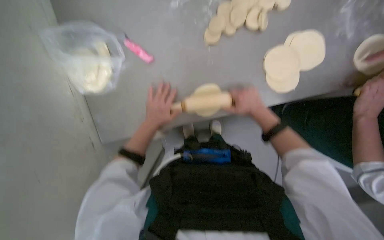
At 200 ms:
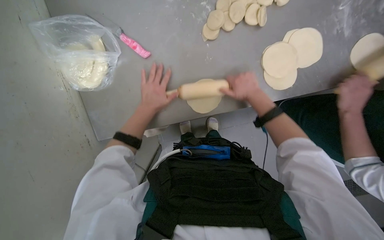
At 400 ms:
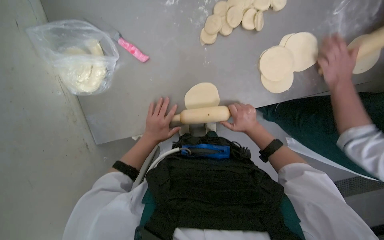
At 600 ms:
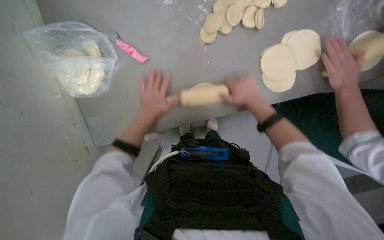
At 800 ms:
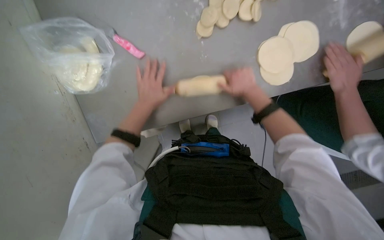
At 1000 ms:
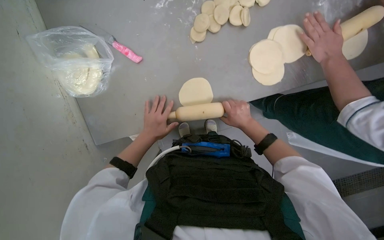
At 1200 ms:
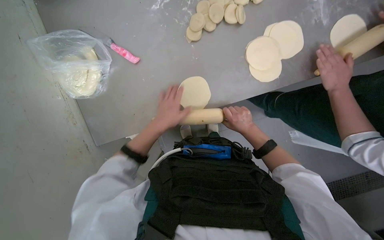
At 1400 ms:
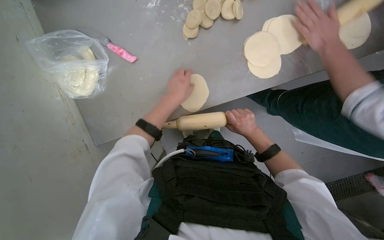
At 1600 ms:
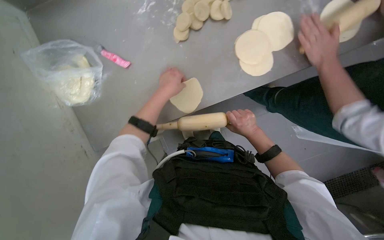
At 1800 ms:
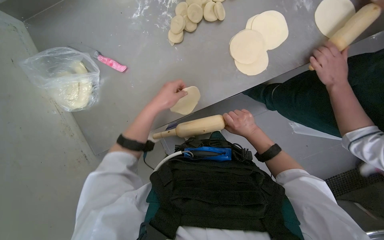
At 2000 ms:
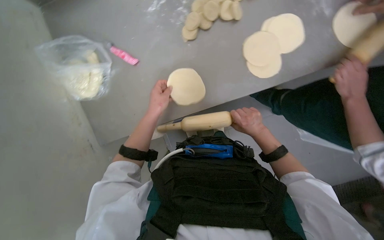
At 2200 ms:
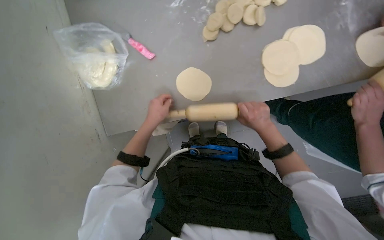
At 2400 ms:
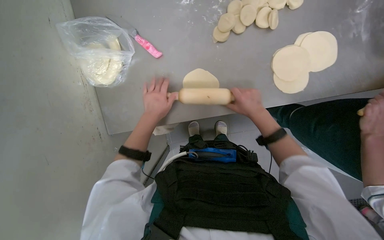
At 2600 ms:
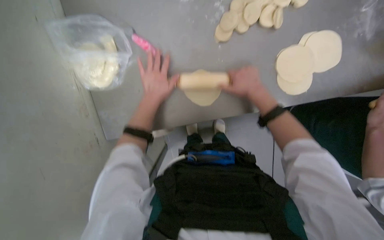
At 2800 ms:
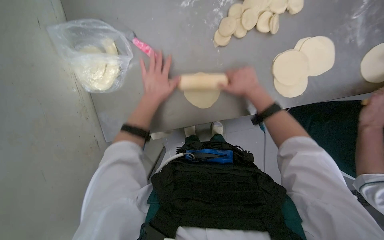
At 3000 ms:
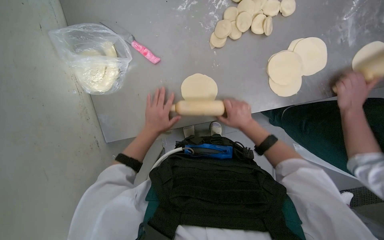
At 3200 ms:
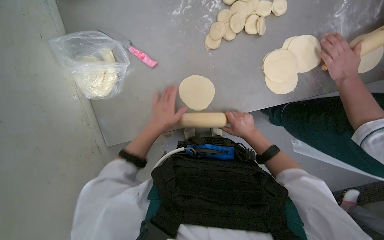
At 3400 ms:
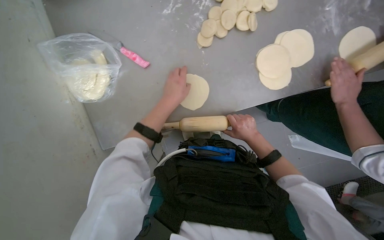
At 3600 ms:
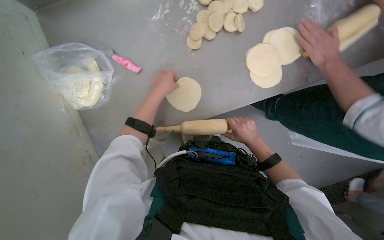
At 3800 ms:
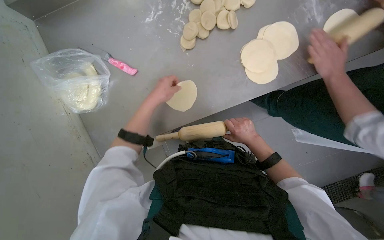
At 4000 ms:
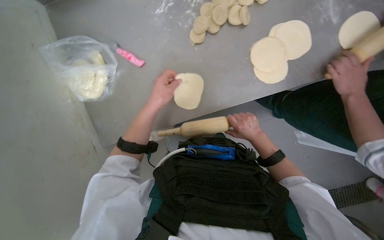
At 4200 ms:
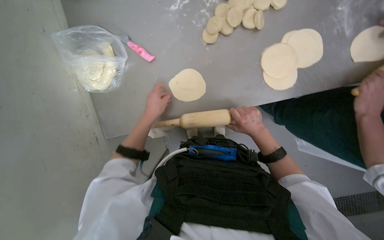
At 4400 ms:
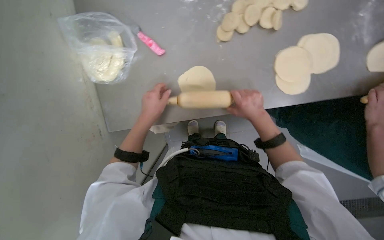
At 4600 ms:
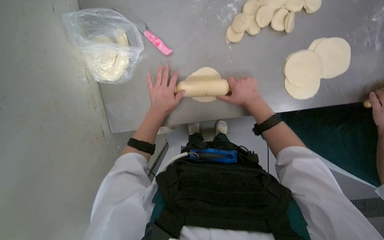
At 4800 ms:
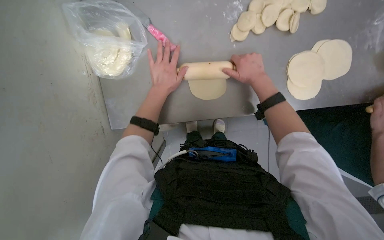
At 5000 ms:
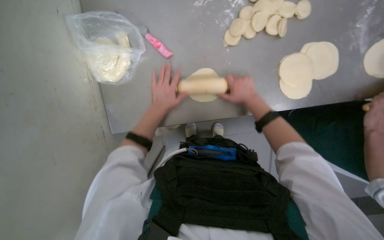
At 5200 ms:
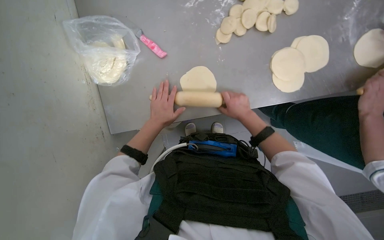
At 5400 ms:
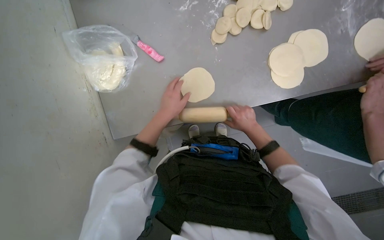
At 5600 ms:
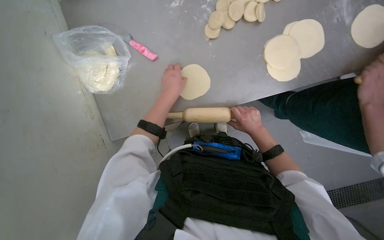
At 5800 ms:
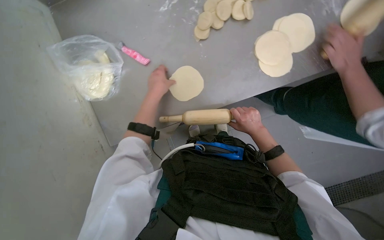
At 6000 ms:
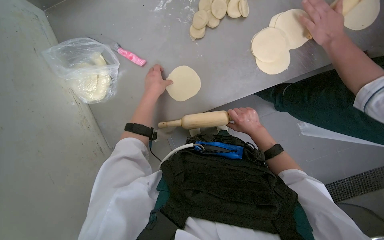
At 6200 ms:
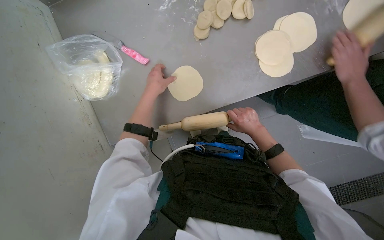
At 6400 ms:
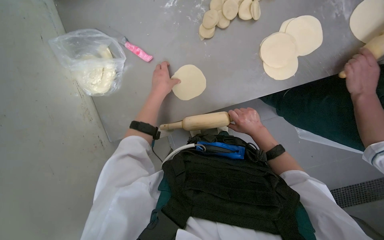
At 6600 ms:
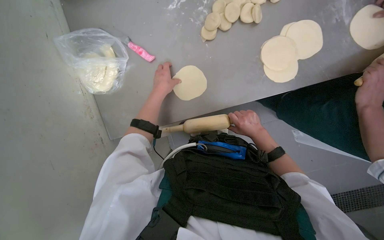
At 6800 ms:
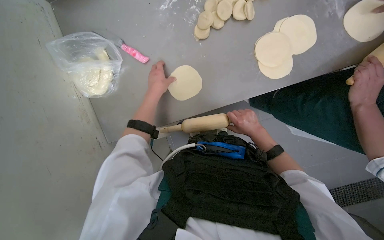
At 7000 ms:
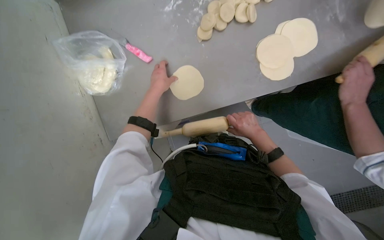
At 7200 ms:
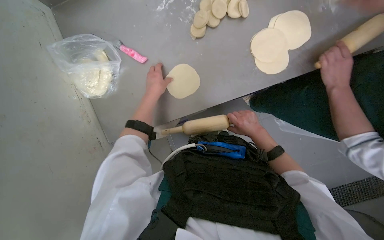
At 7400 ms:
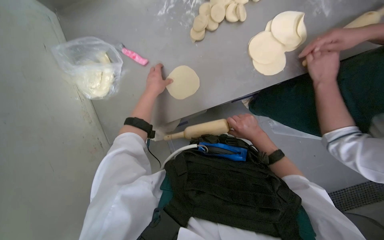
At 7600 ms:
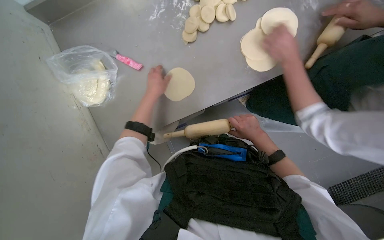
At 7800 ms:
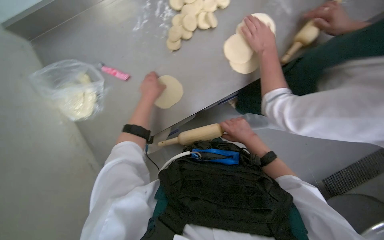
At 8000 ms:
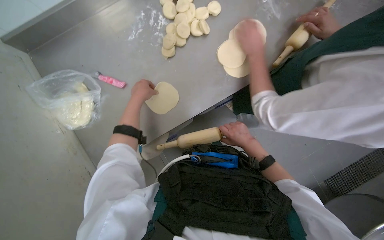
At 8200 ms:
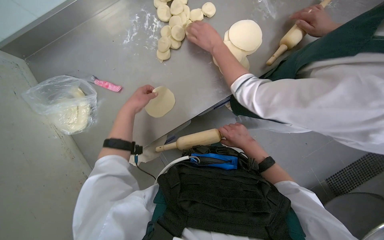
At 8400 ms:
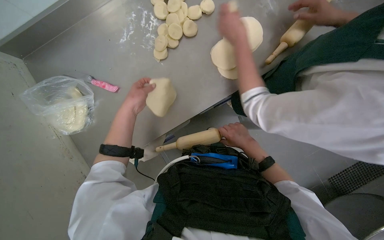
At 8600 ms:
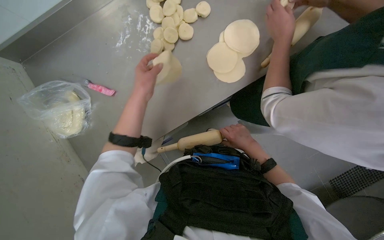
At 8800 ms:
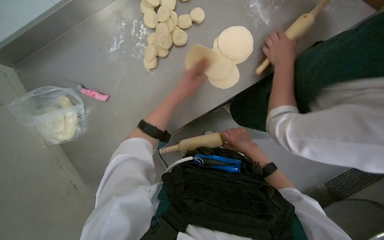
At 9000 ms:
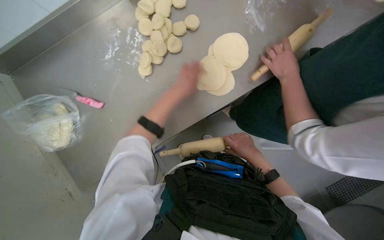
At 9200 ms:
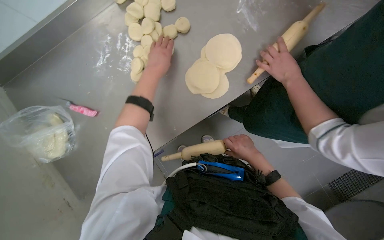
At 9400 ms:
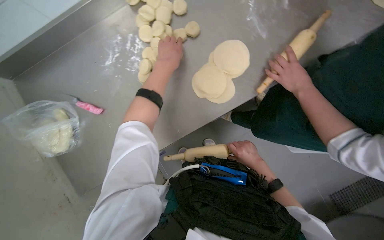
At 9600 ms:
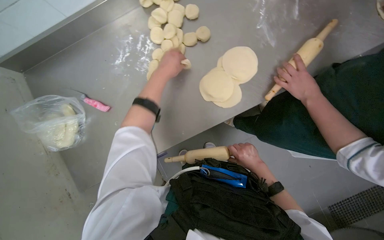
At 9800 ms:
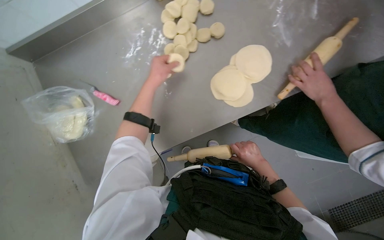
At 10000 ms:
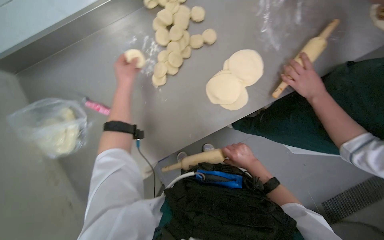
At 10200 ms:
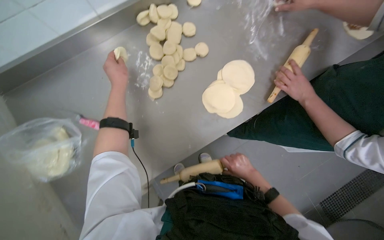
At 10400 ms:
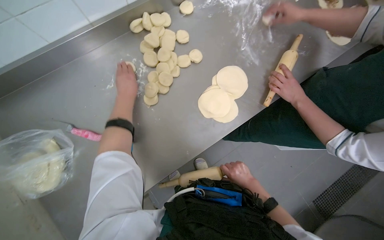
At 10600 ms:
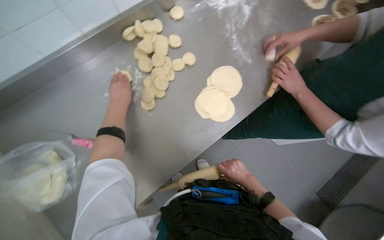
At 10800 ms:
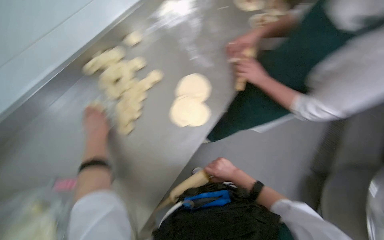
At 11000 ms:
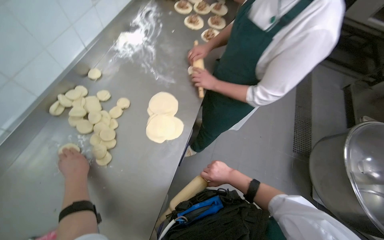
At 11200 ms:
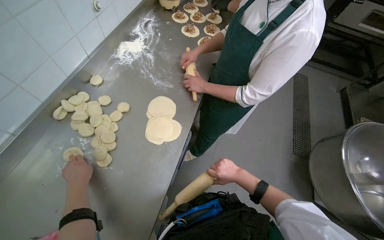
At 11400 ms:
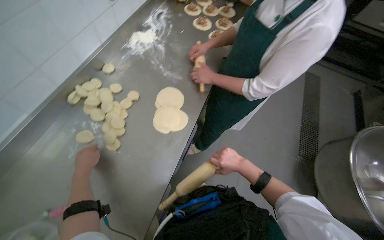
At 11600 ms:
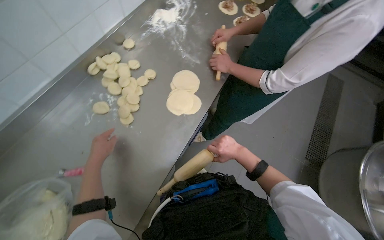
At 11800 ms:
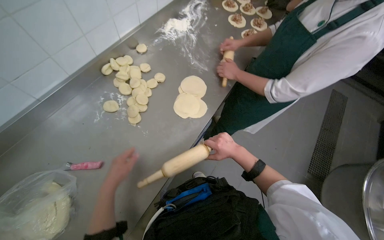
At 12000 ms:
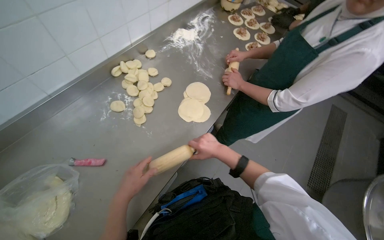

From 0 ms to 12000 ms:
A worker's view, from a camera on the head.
Job: preparing food.
The whole recording: Rolling dough pieces with rolling pin. The worker rolls small pieces of dough into flat circles using a rolling pin on a metal counter.
From 0 ms to 1600 ms: The right hand is displaced down the picture by roughly 15 cm. Meanwhile the left hand swings up and down the picture, about 15 cm each way, with 2 reversals.
From 1600 ms to 3000 ms: The left hand moves up and down the picture over approximately 15 cm, changing direction 2 times. The right hand moves roughly 20 cm up the picture and comes back.
From 3000 ms to 4400 ms: The left hand moves approximately 15 cm up the picture and comes back.
From 4400 ms to 6000 ms: The left hand swings up and down the picture, some 10 cm each way, with 2 reversals. Meanwhile the right hand moves about 15 cm up the picture and comes back.
From 6000 ms to 7600 ms: The hands make small movements and keep their place.
From 7600 ms to 9000 ms: The head turns to the right by about 20 degrees. The right hand is displaced nearer to the camera by roughly 10 cm; the left hand shifts approximately 20 cm to the right.
From 9000 ms to 10400 ms: The left hand moves to the left, about 20 cm, while the right hand is displaced farther from the camera by roughly 10 cm.
From 10400 ms to 12000 ms: The view tips upward by roughly 15 degrees.

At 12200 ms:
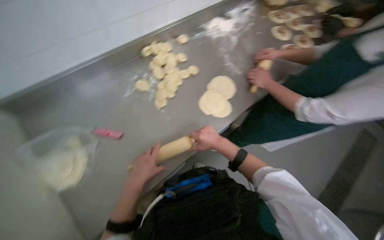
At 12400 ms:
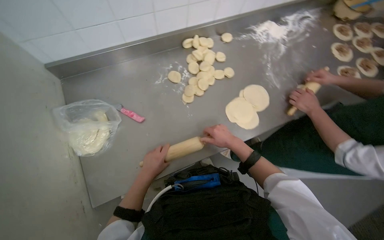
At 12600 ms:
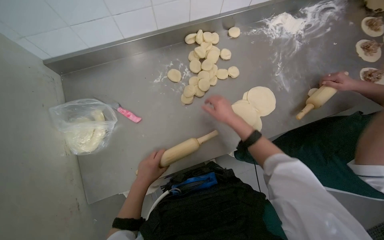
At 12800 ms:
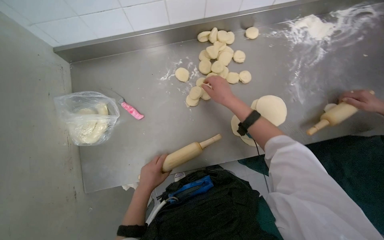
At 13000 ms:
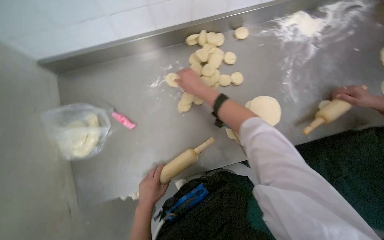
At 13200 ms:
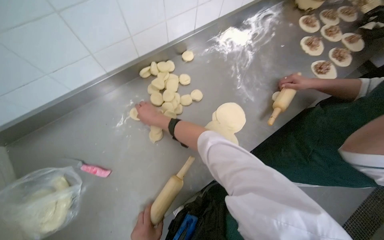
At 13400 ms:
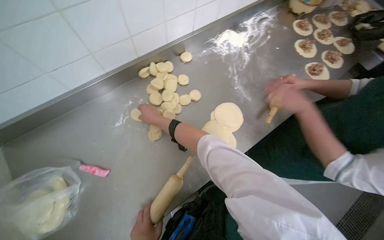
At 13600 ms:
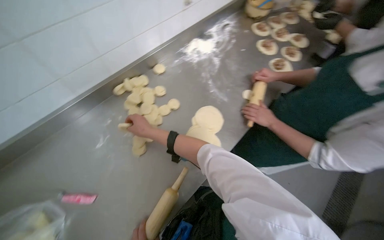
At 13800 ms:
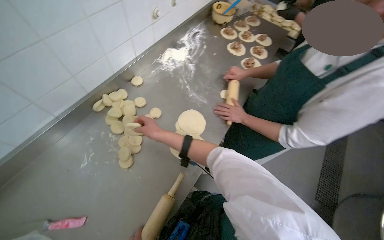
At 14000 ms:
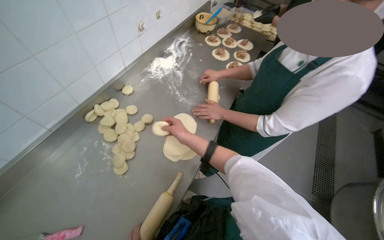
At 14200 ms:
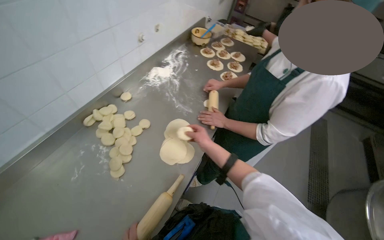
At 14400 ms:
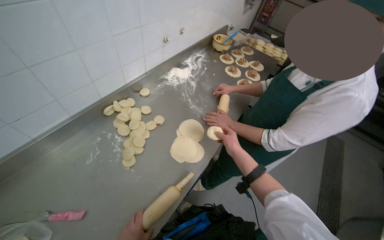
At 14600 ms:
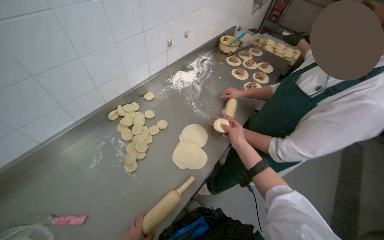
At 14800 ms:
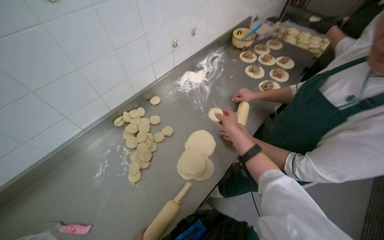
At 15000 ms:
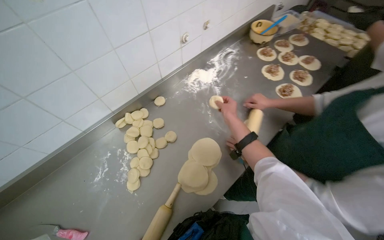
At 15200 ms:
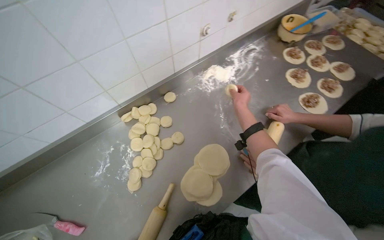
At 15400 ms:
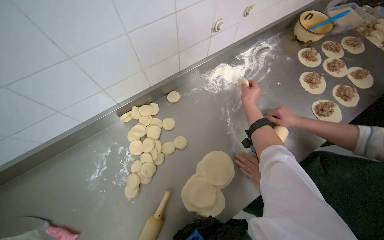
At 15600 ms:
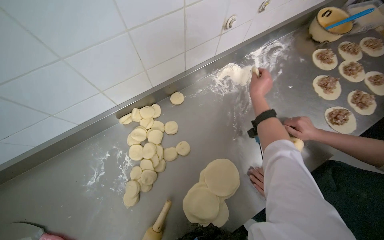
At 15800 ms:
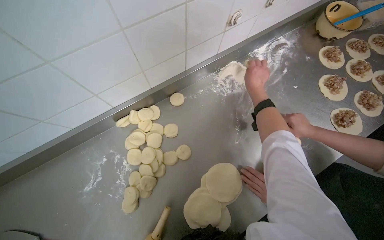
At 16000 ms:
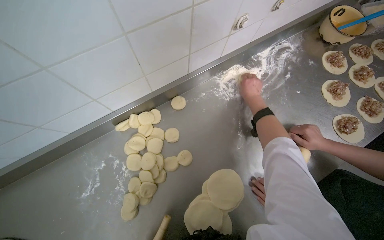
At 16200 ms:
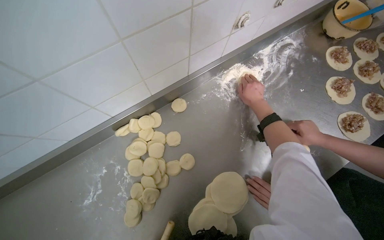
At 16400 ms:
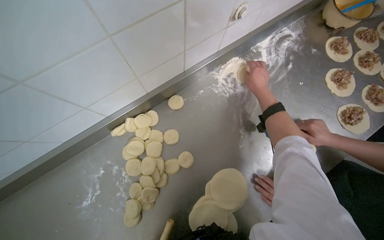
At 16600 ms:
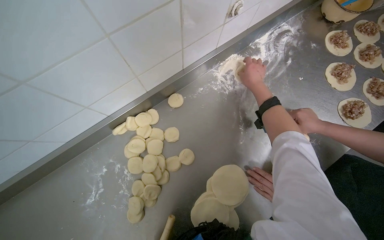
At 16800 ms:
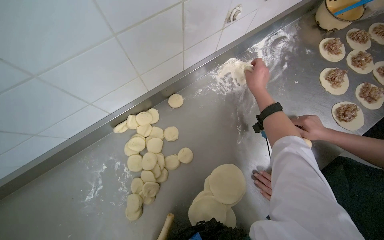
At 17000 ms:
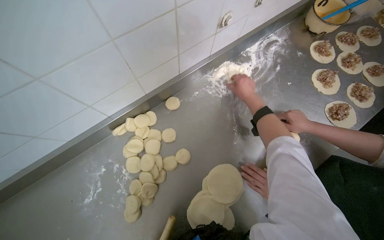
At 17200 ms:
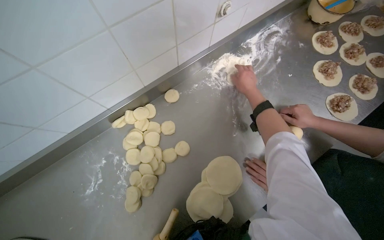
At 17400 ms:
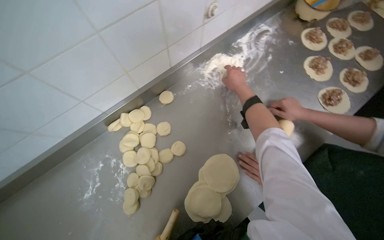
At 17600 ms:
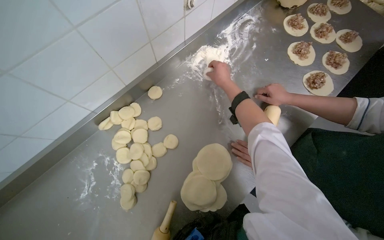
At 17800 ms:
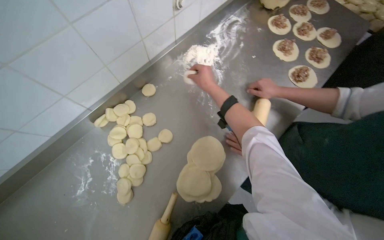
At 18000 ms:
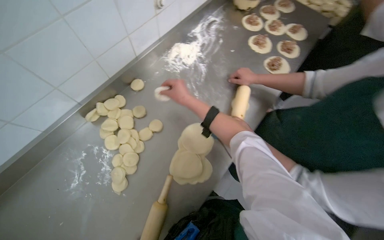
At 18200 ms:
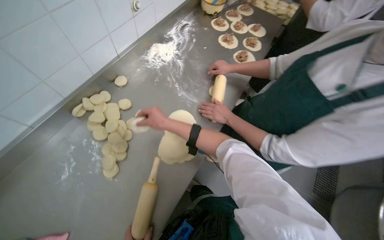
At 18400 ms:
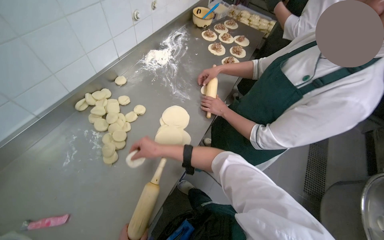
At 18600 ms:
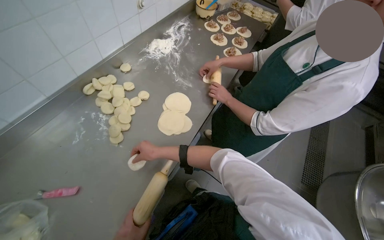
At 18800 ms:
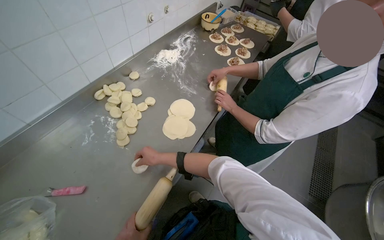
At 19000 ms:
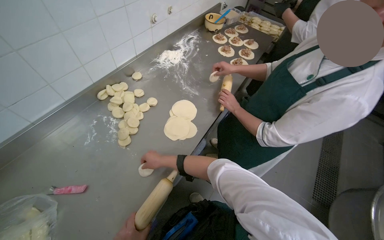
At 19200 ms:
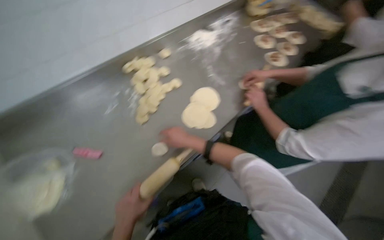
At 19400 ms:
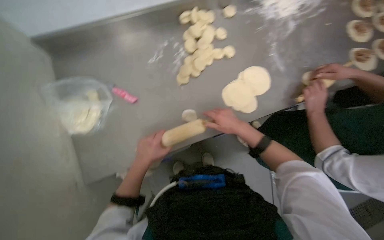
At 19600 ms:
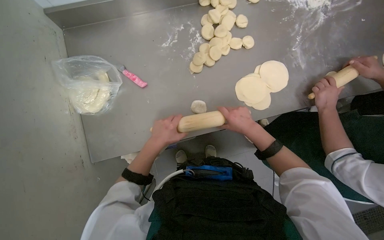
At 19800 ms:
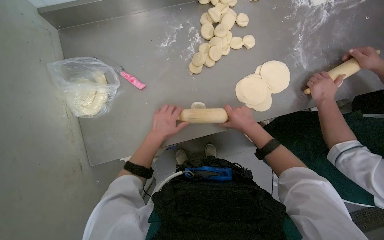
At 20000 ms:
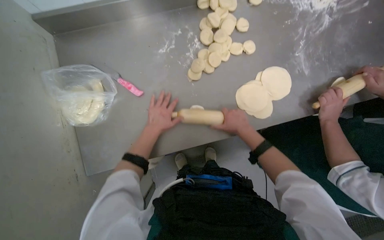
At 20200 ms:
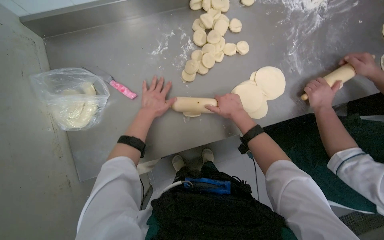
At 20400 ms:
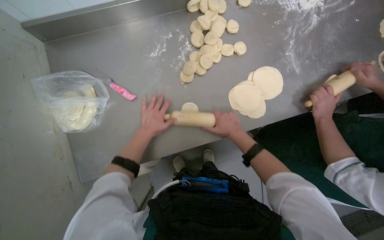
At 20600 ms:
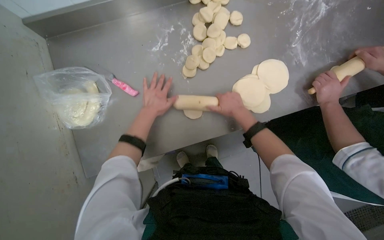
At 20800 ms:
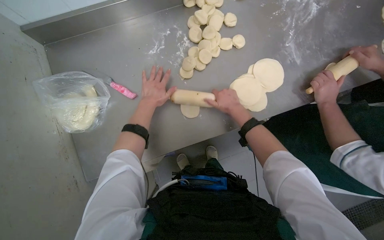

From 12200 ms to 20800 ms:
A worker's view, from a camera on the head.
Job: preparing food.
The whole recording: Rolling dough pieces with rolling pin. The worker rolls small pieces of dough into flat circles using a rolling pin on a metal counter.
From 13600 ms to 15000 ms: The right hand heads to the right, up the picture and farther from the camera, covering some 40 cm.
From 15000 ms to 16600 ms: The wearer looks about 15 degrees further downward. The right hand moves up the picture, approximately 25 cm.
From 16600 ms to 18000 ms: The right hand heads down the picture and to the left, covering some 25 cm.
From 18000 ms to 19400 ms: The head turns to the left by about 30 degrees.
